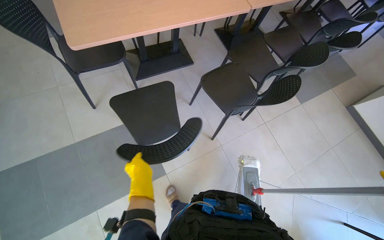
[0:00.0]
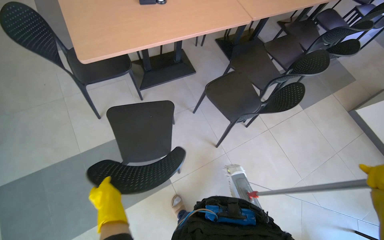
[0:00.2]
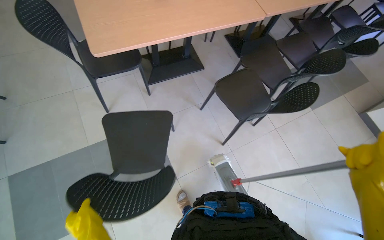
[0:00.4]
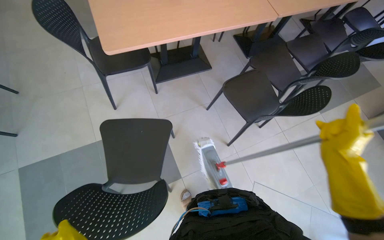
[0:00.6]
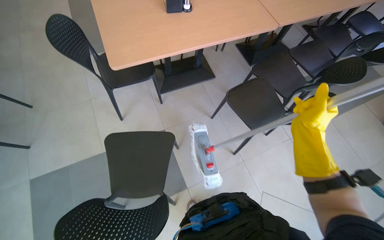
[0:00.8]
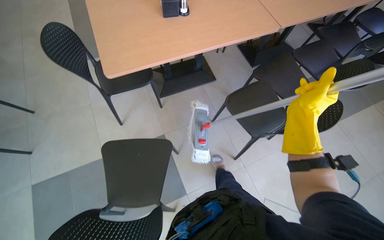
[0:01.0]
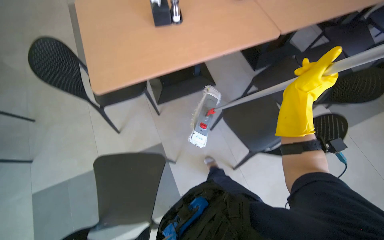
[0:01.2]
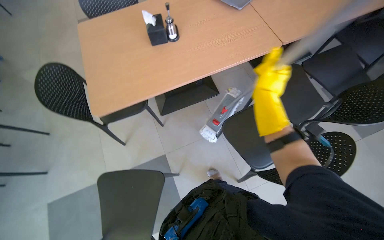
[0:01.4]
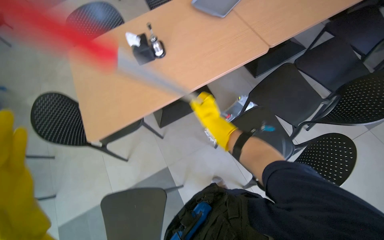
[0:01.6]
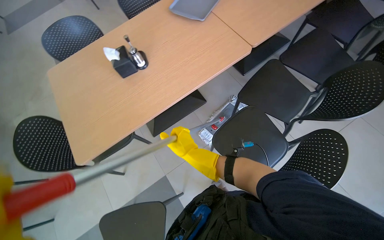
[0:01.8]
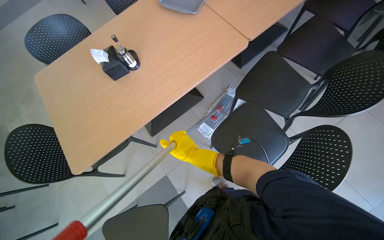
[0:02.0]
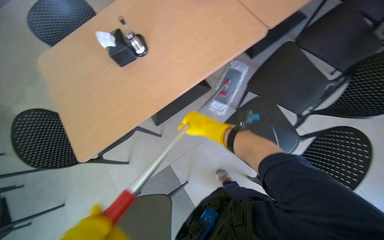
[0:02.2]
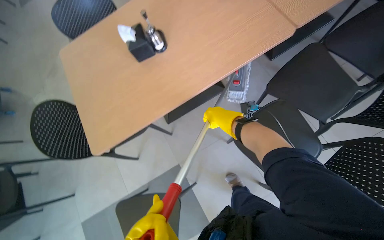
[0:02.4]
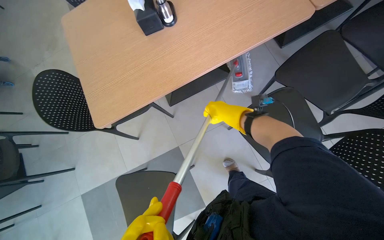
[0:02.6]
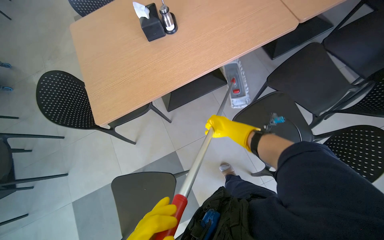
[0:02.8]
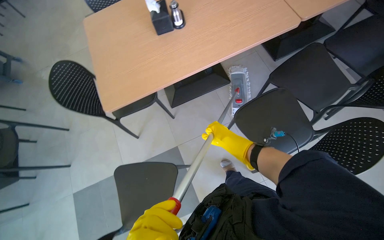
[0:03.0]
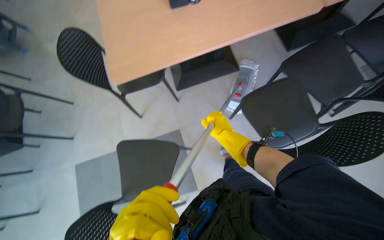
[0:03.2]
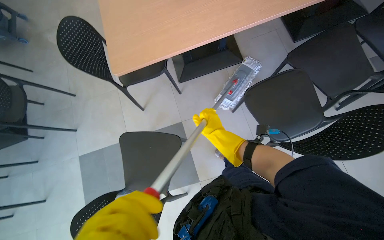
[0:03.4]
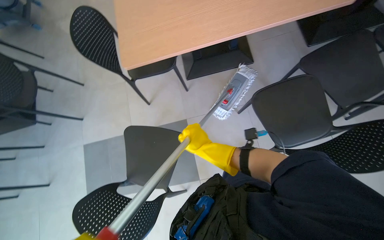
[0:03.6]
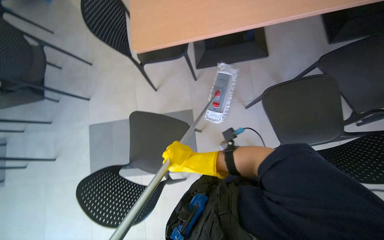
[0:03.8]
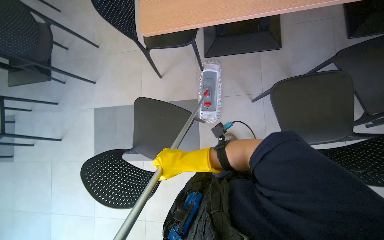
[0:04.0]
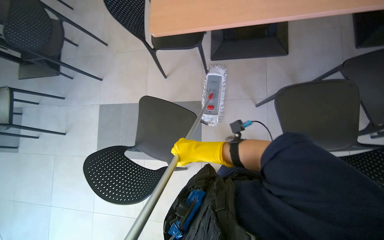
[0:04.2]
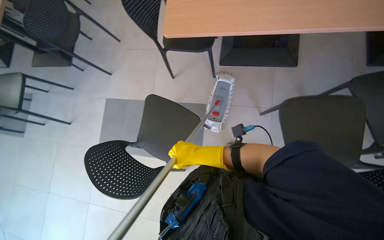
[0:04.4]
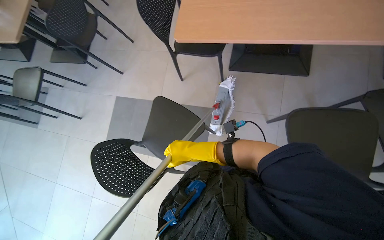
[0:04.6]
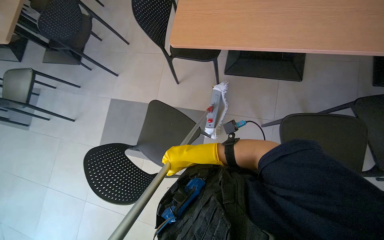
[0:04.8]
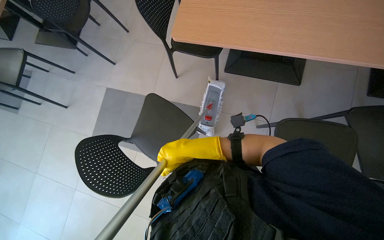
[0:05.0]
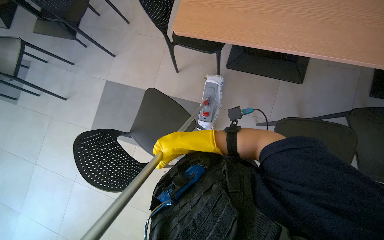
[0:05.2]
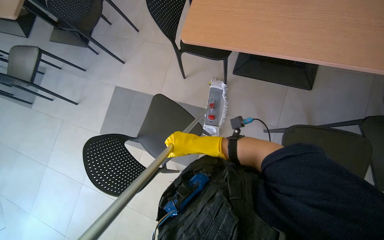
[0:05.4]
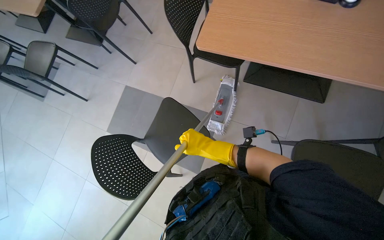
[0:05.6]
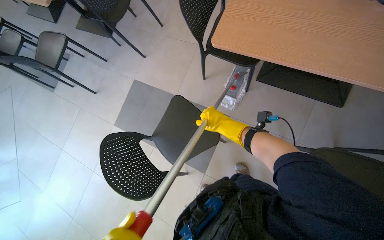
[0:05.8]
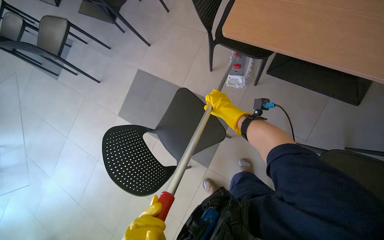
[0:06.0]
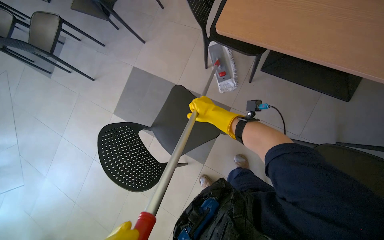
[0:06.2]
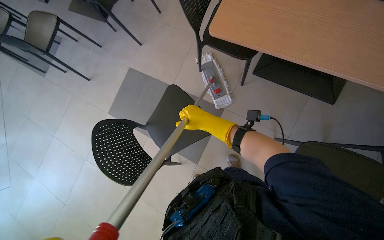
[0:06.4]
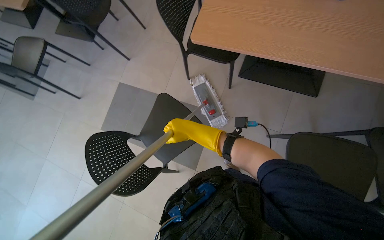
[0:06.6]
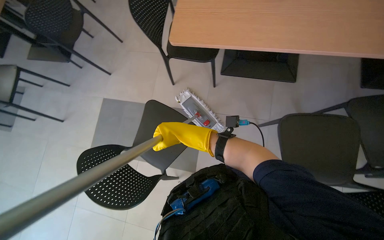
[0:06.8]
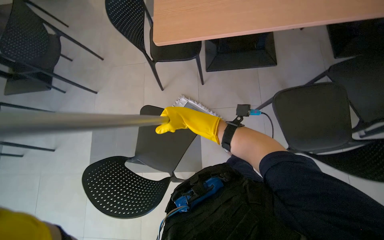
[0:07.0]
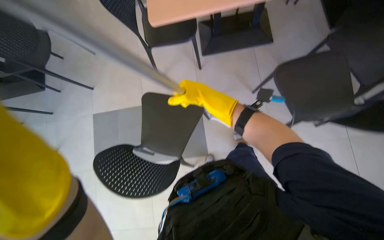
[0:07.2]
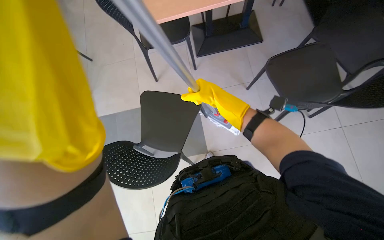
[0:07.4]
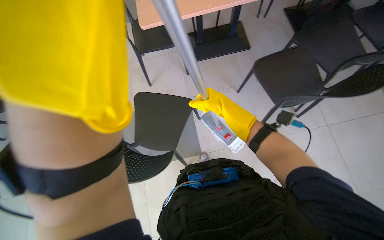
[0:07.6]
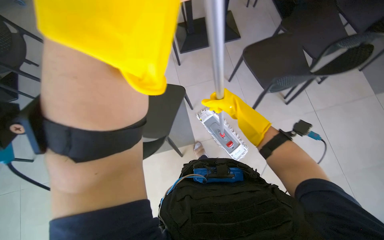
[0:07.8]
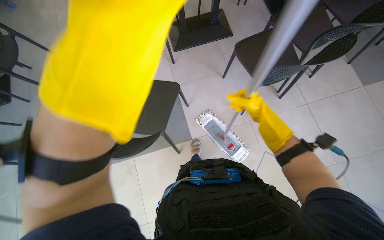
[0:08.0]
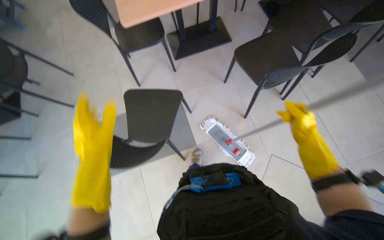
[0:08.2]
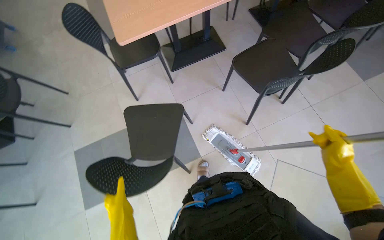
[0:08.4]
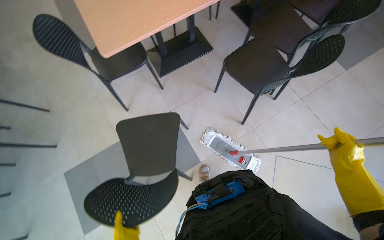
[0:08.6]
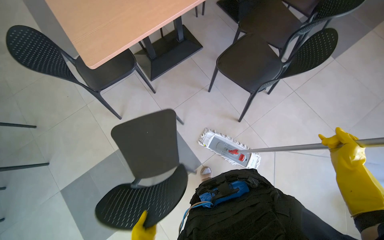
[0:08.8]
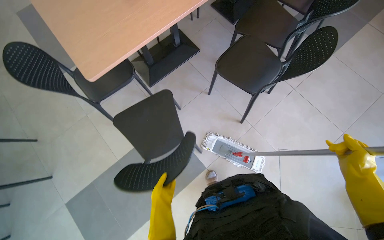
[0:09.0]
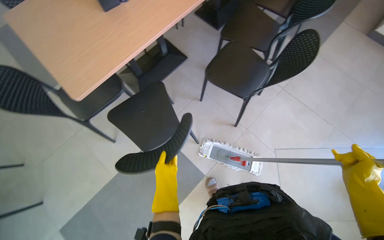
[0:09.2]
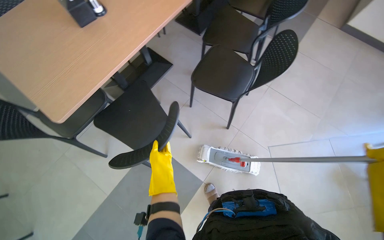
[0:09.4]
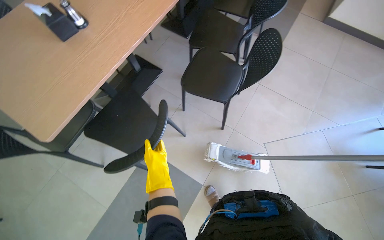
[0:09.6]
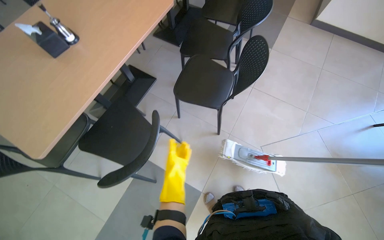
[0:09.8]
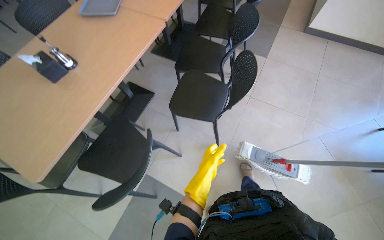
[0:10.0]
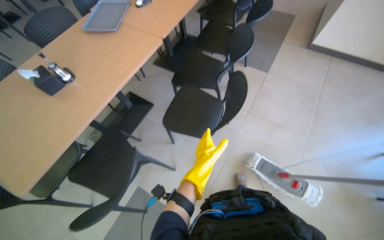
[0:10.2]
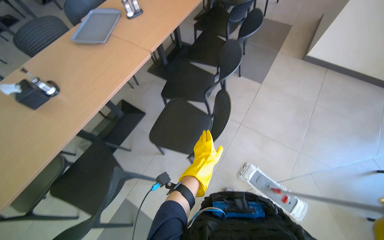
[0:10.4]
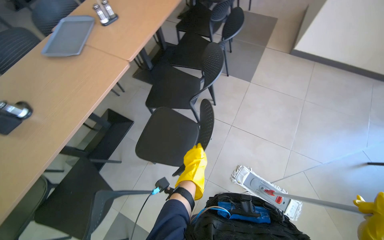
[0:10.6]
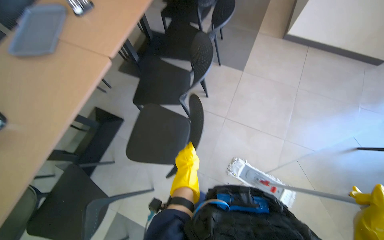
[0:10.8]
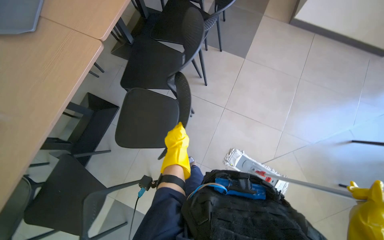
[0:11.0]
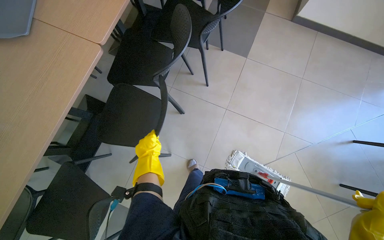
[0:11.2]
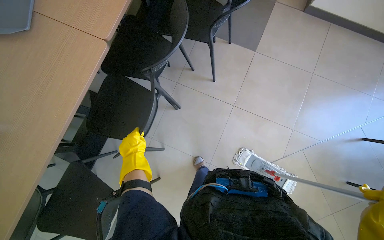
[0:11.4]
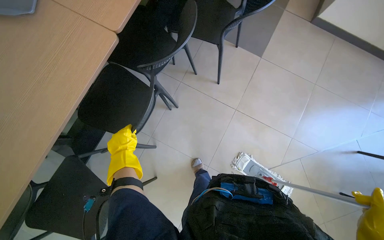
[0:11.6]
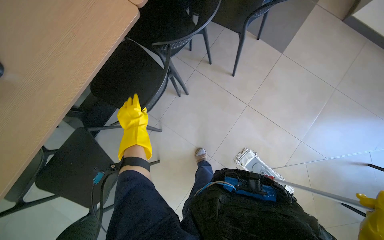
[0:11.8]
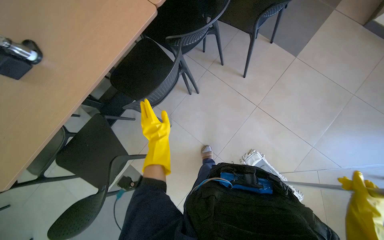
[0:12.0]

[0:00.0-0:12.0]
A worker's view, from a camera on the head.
Job: mopping floor.
The whole recording: Mopping cafeteria floor. The worker mops the tiled floor of the cafeteria, moving chairs to clear the path.
0:00.0 to 0:01.6: The wearer moves approximately 40 cm. The camera is aimed roughly 15 degrees further to the left.
0:01.6 to 0:03.0: The right hand swings up and down the picture, roughly 15 cm each way, with 2 reversals.
0:03.0 to 0:04.4: The view tips downward by some 15 degrees. The scene rotates clockwise by about 30 degrees. The right hand goes about 20 cm to the left.
0:04.4 to 0:06.0: The right hand is displaced up the picture by approximately 25 cm.
0:06.0 to 0:07.6: The head turns to the right by about 40 degrees. The wearer looks some 15 degrees further upward.
0:07.6 to 0:09.0: Everything in view rotates roughly 30 degrees counterclockwise. The right hand shifts some 30 cm to the right and down the picture.
0:09.0 to 0:10.4: The wearer looks approximately 15 degrees further upward.
0:10.4 to 0:12.0: The view tips downward by roughly 20 degrees. The left hand goes approximately 30 cm to the left and up the picture.

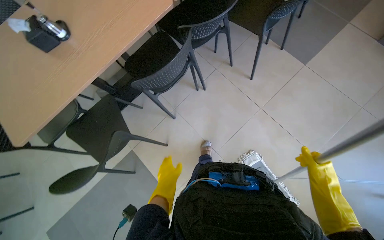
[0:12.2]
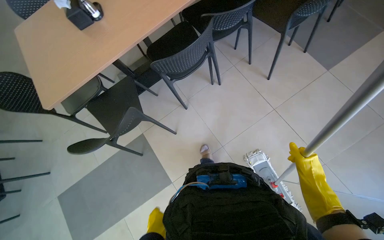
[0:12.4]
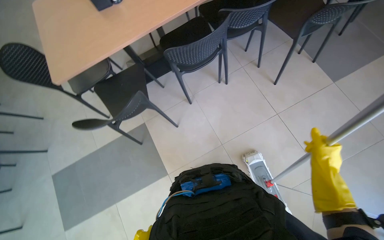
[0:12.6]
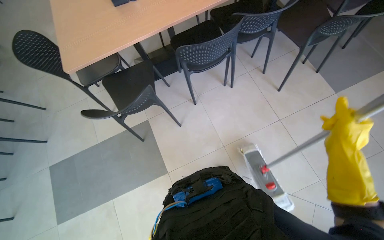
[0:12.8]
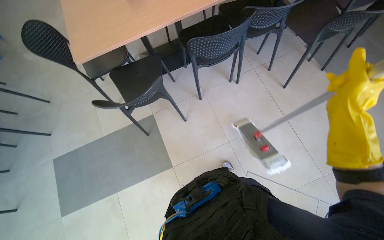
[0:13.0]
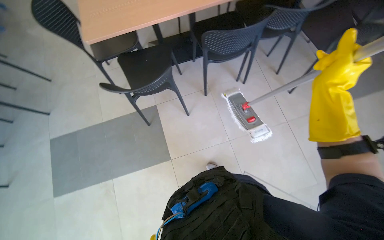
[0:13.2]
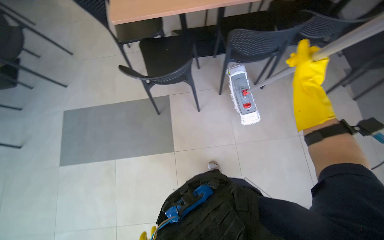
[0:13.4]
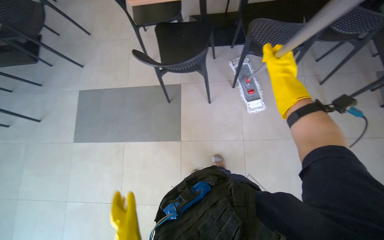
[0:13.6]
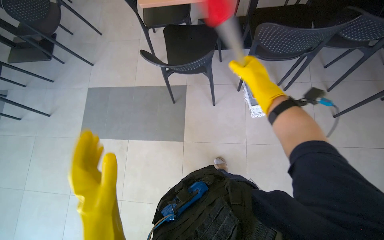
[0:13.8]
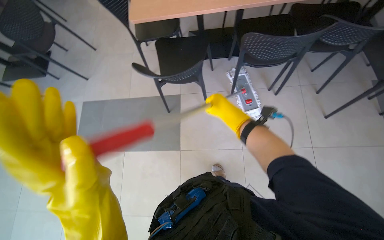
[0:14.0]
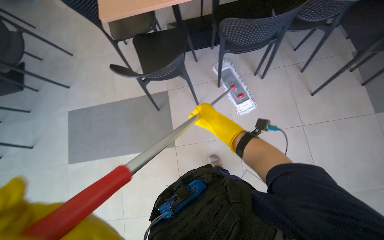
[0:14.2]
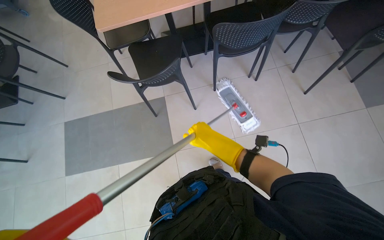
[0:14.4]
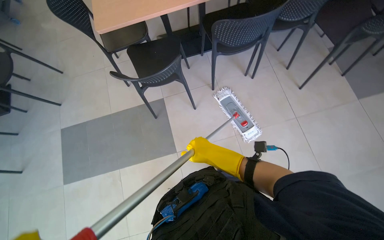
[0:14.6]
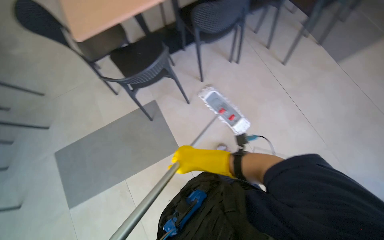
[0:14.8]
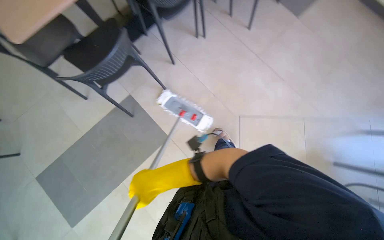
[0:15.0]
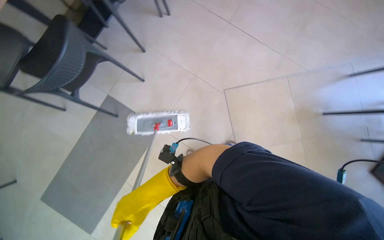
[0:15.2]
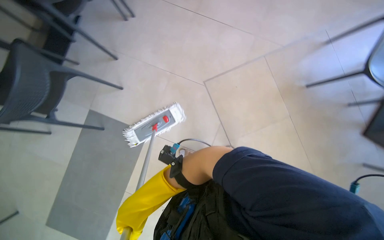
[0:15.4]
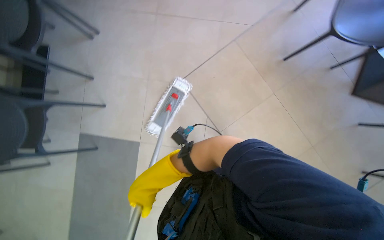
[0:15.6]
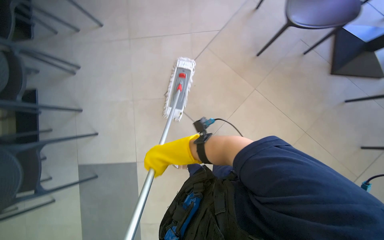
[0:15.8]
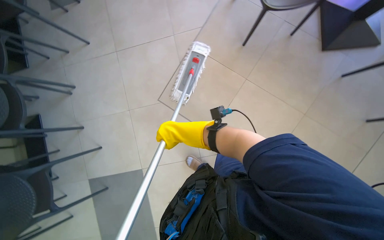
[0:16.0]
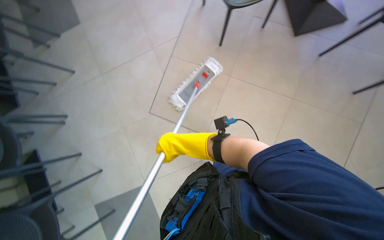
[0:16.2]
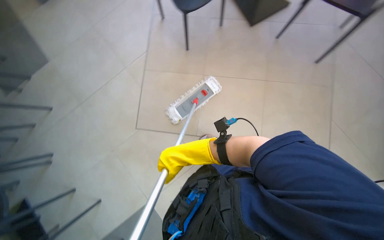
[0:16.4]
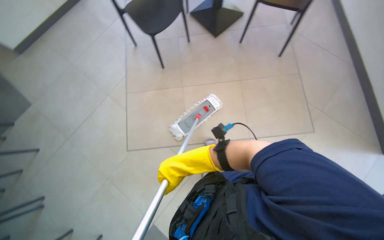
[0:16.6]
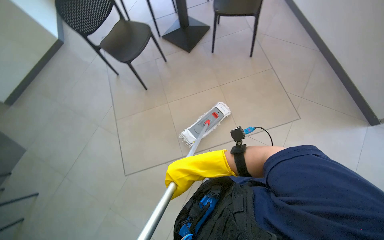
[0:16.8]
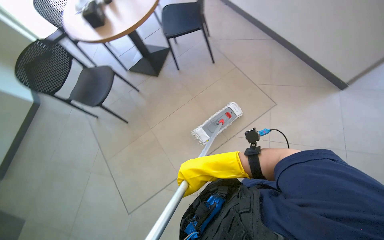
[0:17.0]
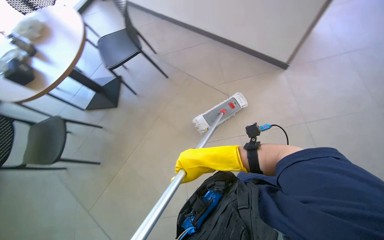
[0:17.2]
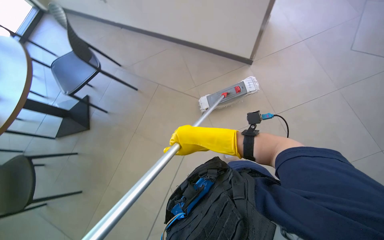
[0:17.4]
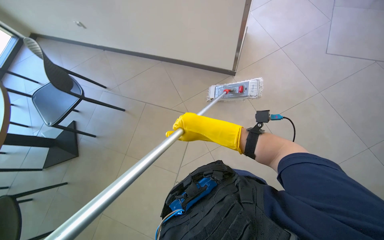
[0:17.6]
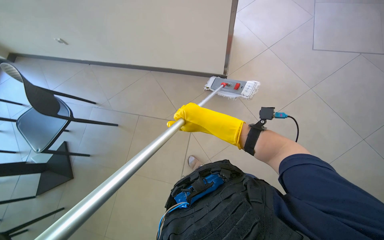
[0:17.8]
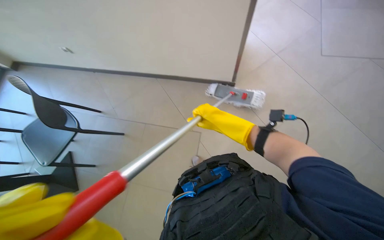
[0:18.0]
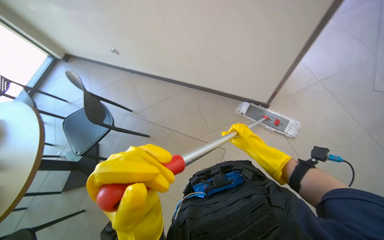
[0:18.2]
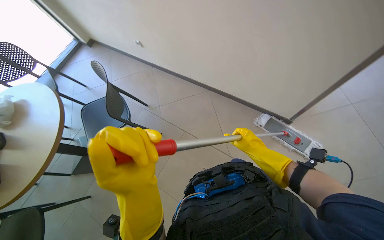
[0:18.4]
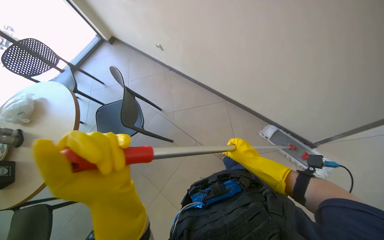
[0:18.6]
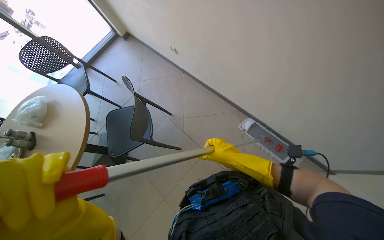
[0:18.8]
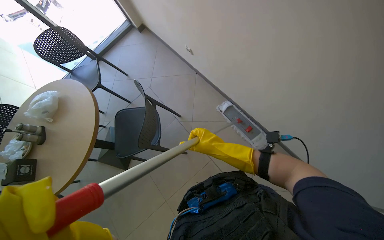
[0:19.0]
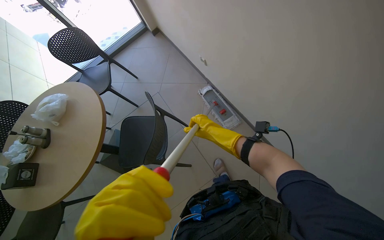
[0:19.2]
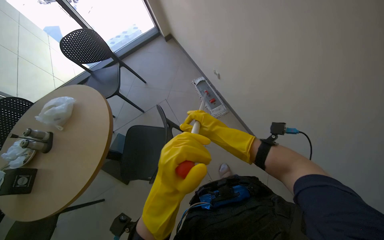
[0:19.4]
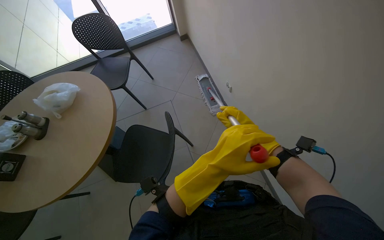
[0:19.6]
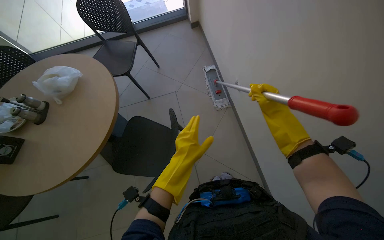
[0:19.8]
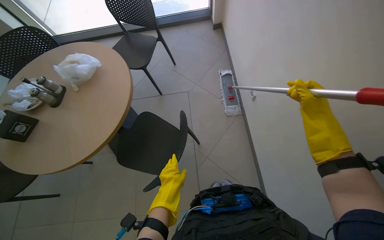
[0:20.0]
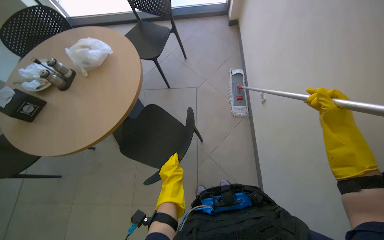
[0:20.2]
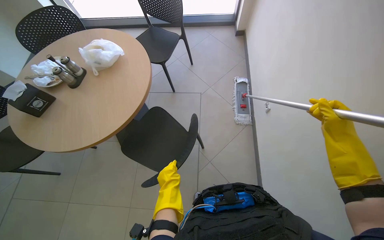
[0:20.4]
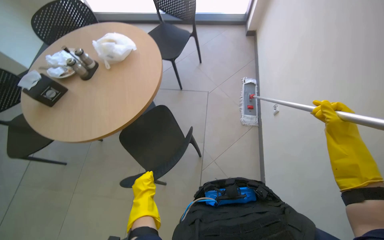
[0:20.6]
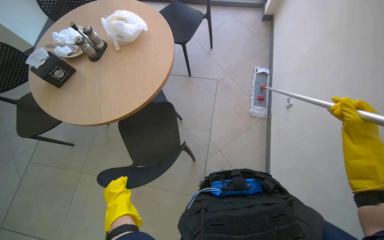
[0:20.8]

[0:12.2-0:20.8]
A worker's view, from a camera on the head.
Job: mopping floor.
The whole recording: Mopping cafeteria floor. The worker mops the tiled floor of the cafeteria, moving chairs to clear the path.
0:12.2 to 0:13.6: The scene turns about 40 degrees clockwise in the picture.
0:13.6 to 0:15.0: The head turns to the right by some 40 degrees.
0:15.0 to 0:16.6: The wearer moves approximately 60 cm. The scene turns approximately 100 degrees counterclockwise in the picture.
0:16.6 to 0:18.0: The head travels approximately 80 cm. The wearer's head swings some 75 degrees to the right. The wearer looks approximately 20 degrees further upward.
0:18.0 to 0:19.4: The head travels approximately 60 cm. The wearer looks approximately 45 degrees further to the left.
0:19.4 to 0:20.8: The scene turns approximately 40 degrees clockwise in the picture.
